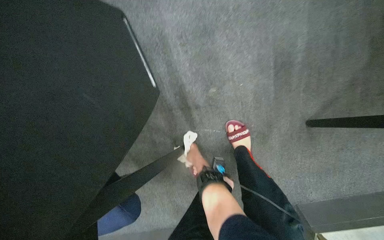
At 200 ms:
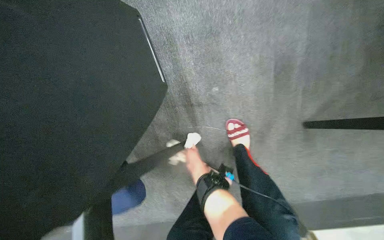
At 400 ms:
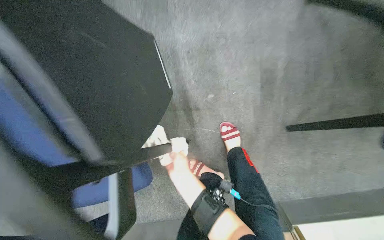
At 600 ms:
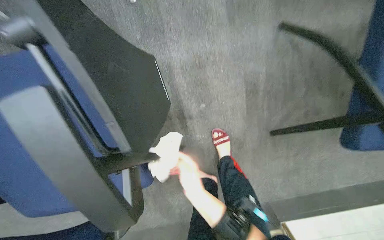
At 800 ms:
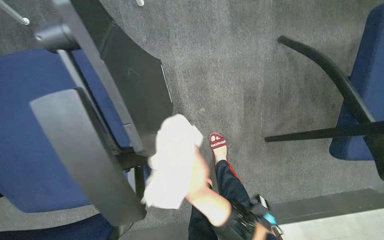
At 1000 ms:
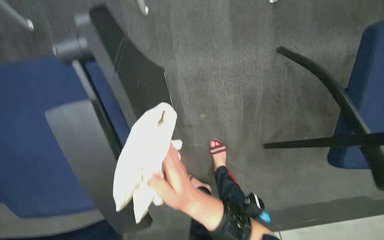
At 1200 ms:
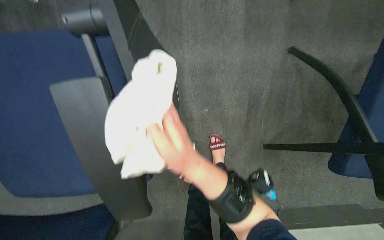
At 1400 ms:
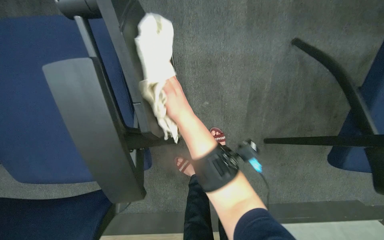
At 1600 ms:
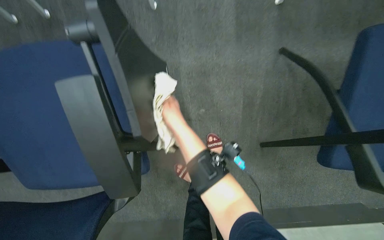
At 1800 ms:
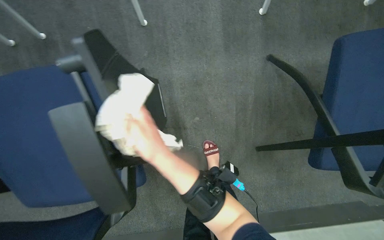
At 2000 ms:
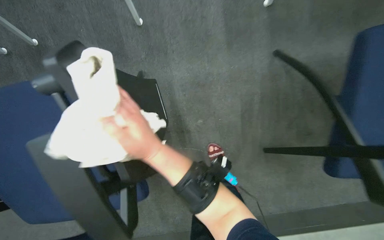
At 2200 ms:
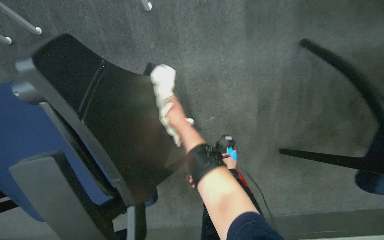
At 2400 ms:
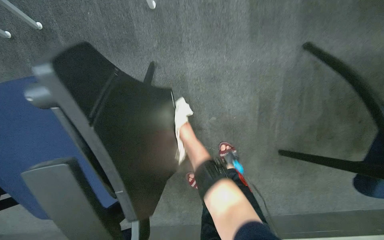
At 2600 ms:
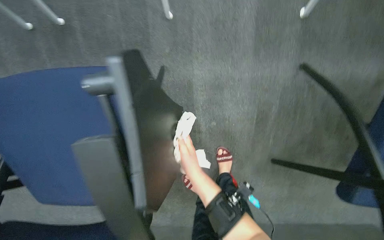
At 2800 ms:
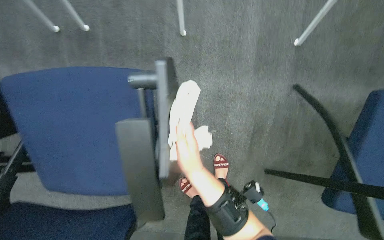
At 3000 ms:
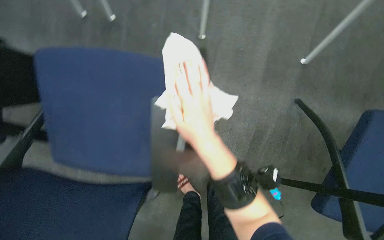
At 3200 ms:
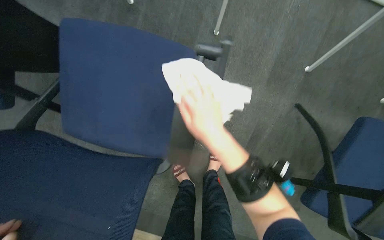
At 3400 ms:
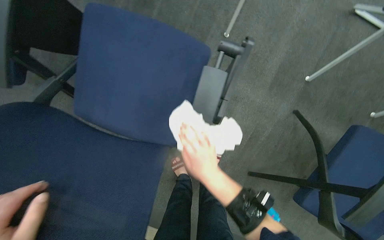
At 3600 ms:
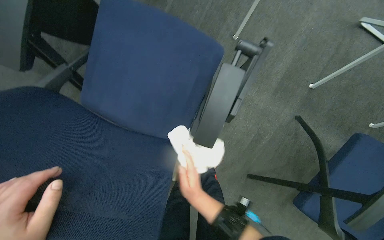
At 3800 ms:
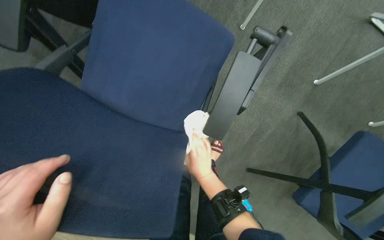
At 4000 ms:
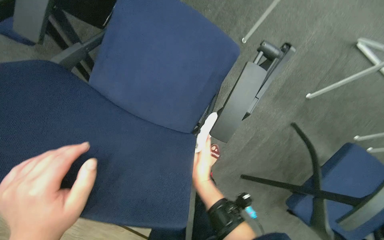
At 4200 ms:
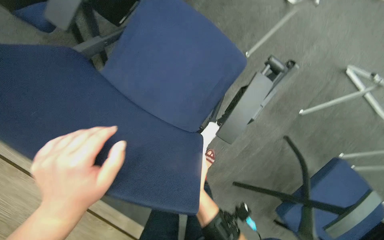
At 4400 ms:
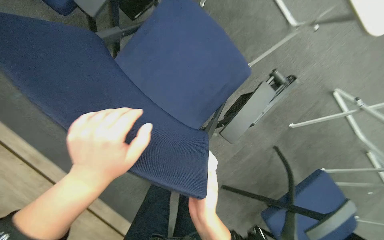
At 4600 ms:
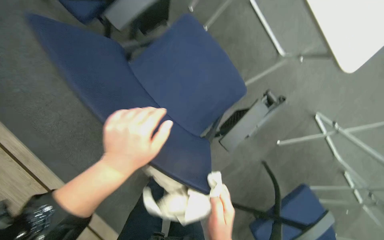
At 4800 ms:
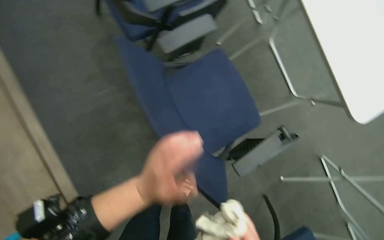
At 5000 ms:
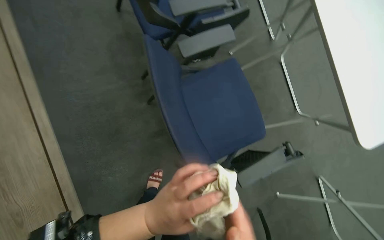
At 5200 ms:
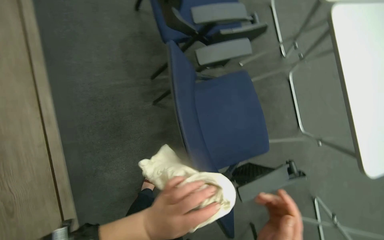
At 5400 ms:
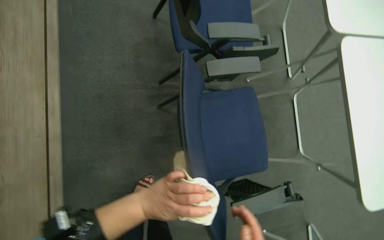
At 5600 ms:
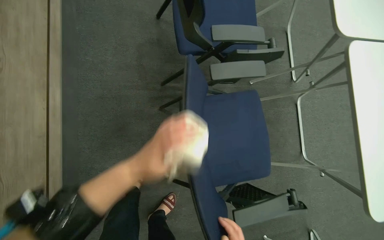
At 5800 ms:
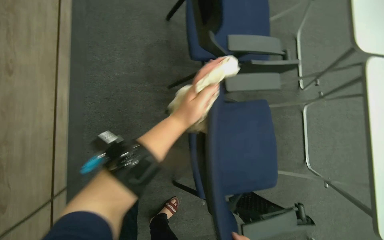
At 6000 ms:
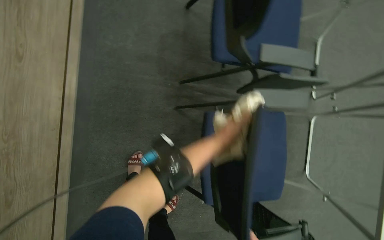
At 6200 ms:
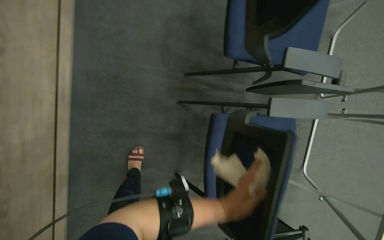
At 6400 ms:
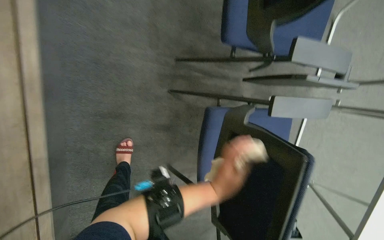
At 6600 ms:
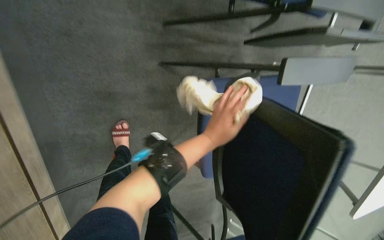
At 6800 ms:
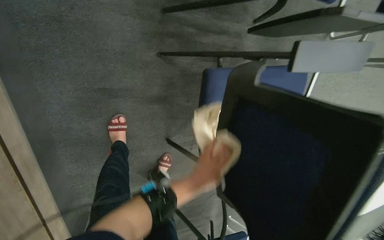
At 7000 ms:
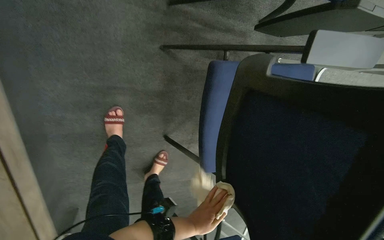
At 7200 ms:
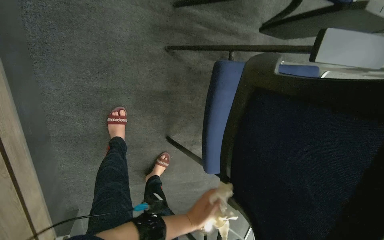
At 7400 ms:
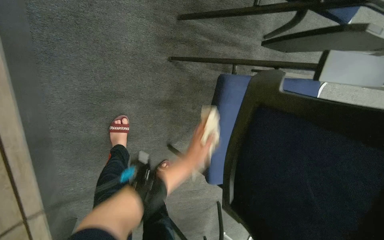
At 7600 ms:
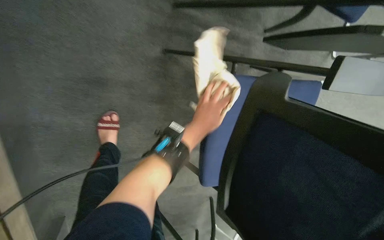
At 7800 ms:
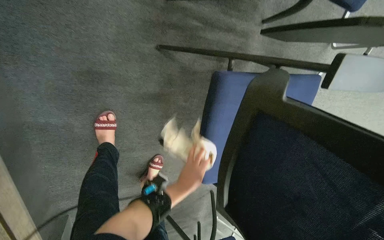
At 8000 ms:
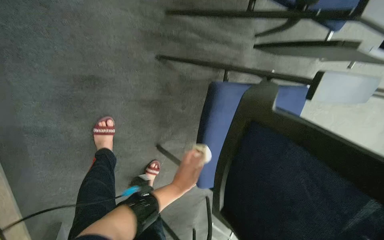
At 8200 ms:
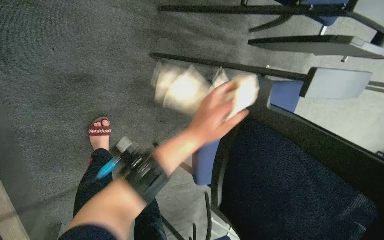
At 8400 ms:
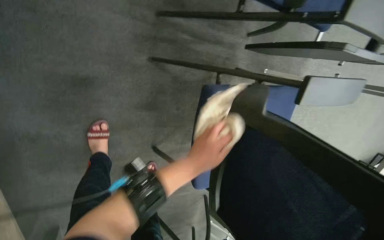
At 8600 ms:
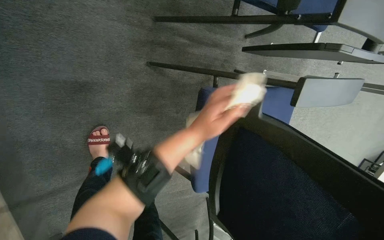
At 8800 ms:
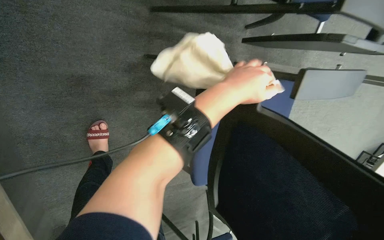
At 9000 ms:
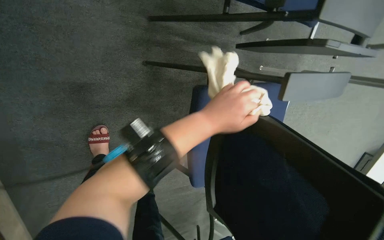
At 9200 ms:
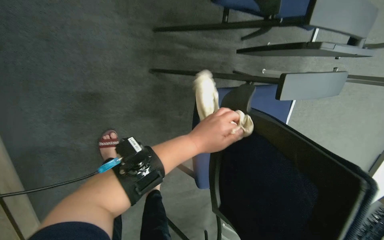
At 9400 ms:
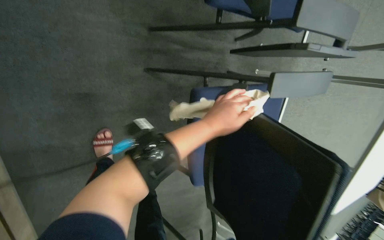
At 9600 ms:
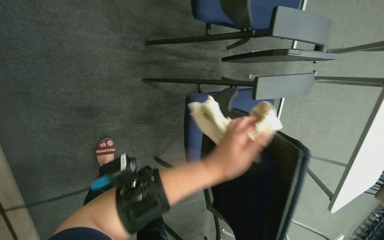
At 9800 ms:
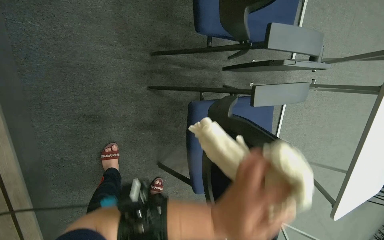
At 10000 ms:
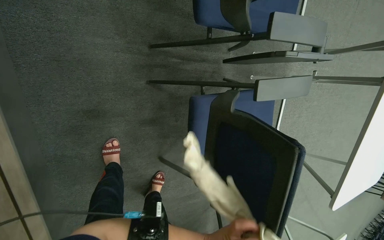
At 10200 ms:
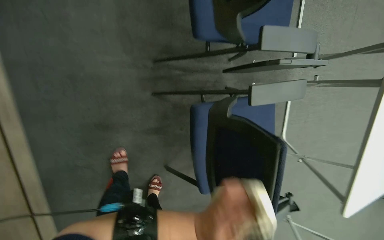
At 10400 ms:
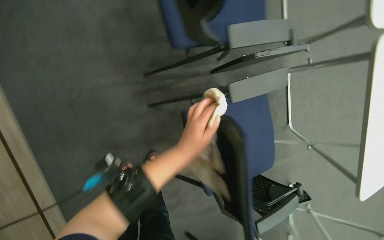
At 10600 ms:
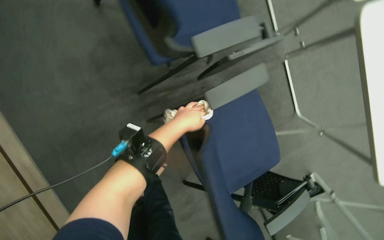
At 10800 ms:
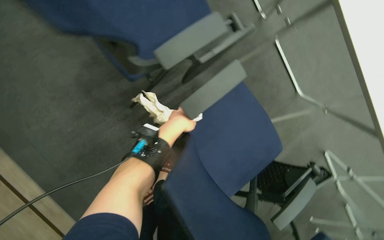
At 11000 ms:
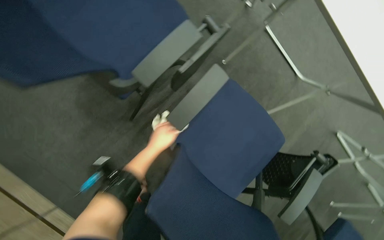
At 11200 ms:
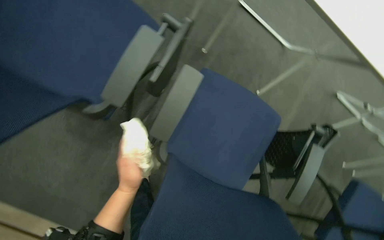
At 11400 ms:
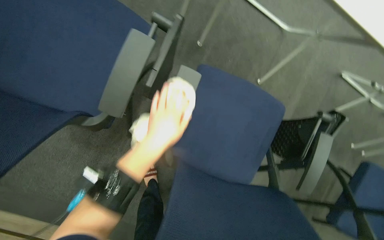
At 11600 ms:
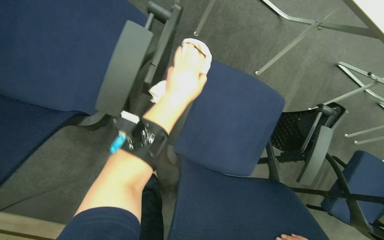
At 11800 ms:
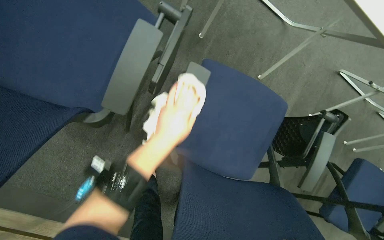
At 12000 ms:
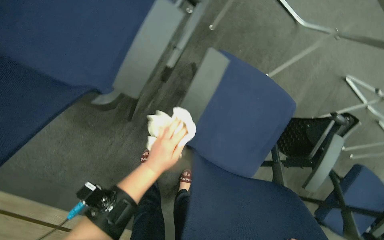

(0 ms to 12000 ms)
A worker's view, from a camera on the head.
Job: wiping surfaces.
The whole recording: Wiping conference room tables and chairs. The worker wipes down tables and chairs in the conference room, periodically rinsing the cloth.
0 ms - 1600 ms: The right hand is displaced up the picture by roughly 15 cm, and goes nearer to the camera and returns, approximately 40 cm each way.
1600 ms - 3000 ms: The right hand goes nearer and farther, some 20 cm each way, reversing 2 times.
3000 ms - 4400 ms: The camera is carried about 40 cm. The view pans to the right by some 15 degrees. The scene turns some 35 degrees clockwise in the picture.
4400 ms - 6000 ms: The wearer looks roughly 15 degrees further upward. The scene rotates clockwise by about 45 degrees.
6000 ms - 7600 ms: The wearer looks some 20 degrees further downward. The left hand swings up and down the picture, roughly 35 cm each way, with 3 reversals.
7600 ms - 9000 ms: The left hand travels nearer to the camera by approximately 15 cm, and reaches some 20 cm down the picture, then returns.
9000 ms - 10400 ms: The left hand moves about 30 cm down the picture and comes back.
10400 ms - 12000 ms: The view tips downward by approximately 10 degrees. The scene rotates counterclockwise by roughly 45 degrees.

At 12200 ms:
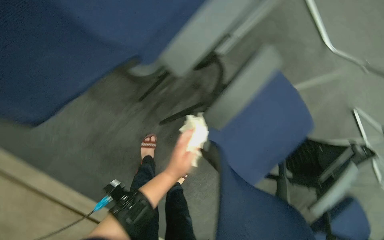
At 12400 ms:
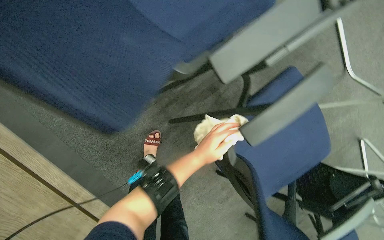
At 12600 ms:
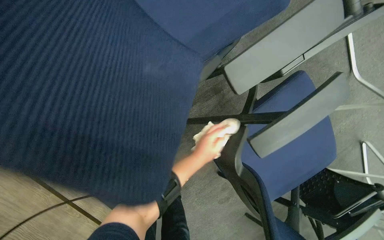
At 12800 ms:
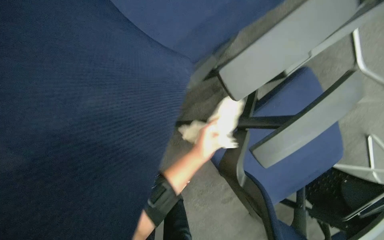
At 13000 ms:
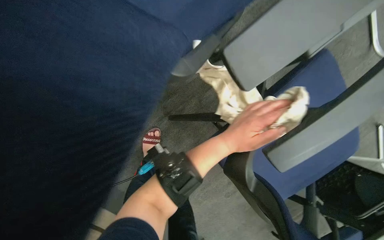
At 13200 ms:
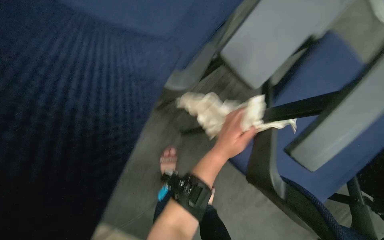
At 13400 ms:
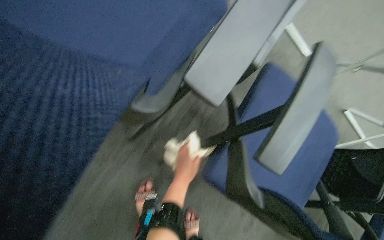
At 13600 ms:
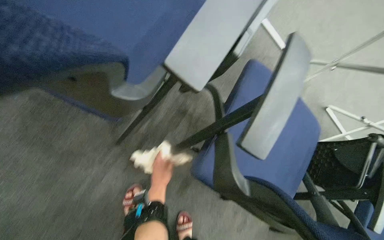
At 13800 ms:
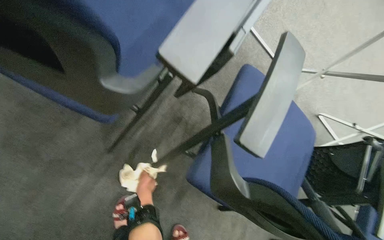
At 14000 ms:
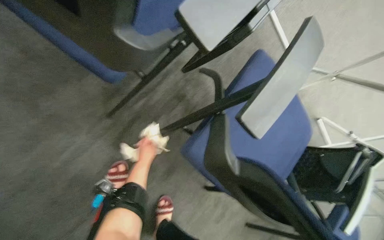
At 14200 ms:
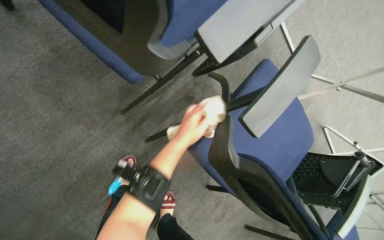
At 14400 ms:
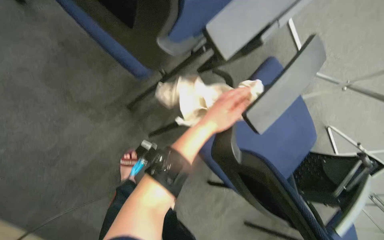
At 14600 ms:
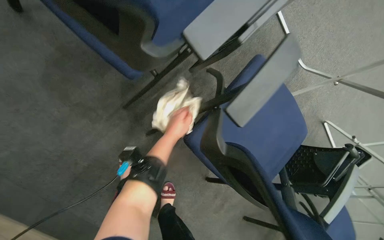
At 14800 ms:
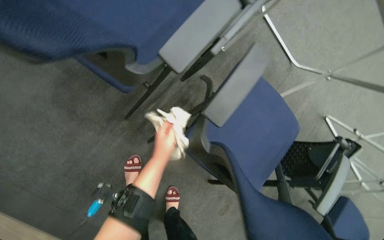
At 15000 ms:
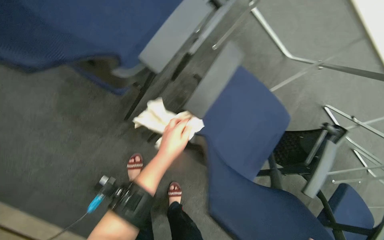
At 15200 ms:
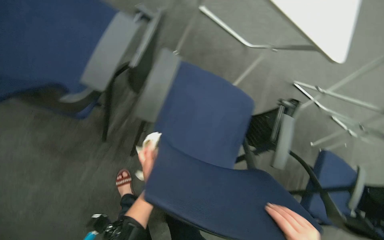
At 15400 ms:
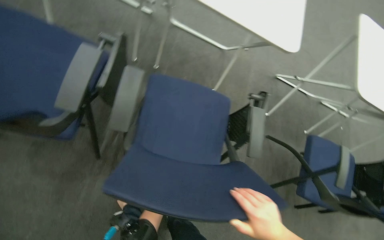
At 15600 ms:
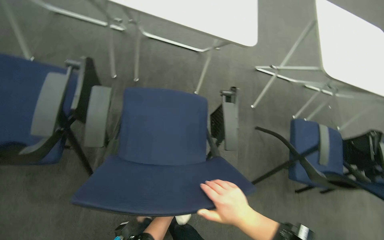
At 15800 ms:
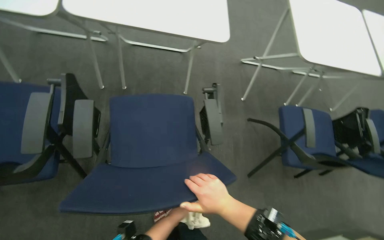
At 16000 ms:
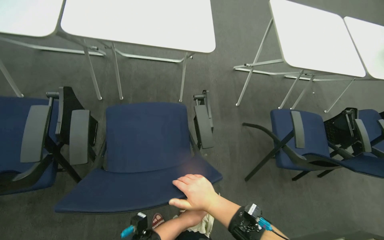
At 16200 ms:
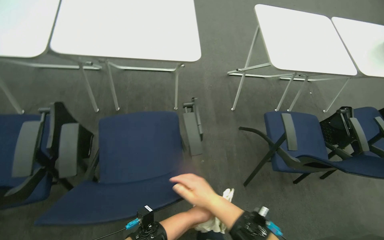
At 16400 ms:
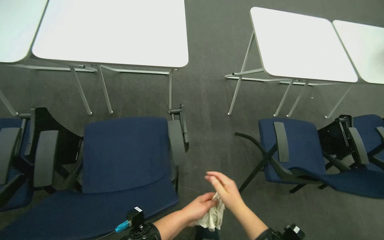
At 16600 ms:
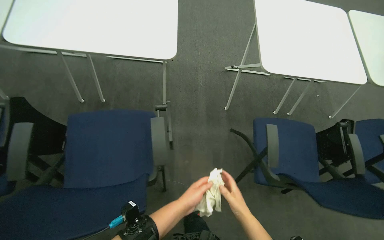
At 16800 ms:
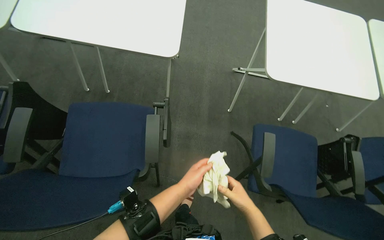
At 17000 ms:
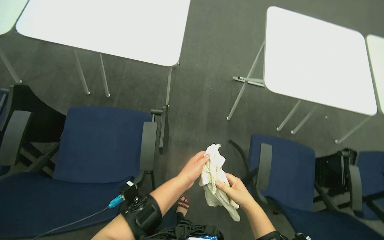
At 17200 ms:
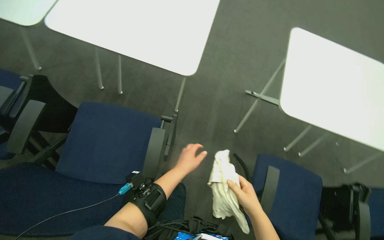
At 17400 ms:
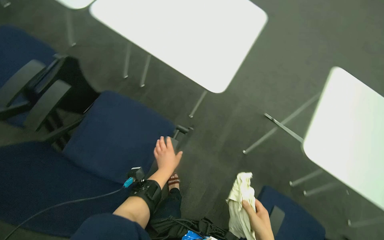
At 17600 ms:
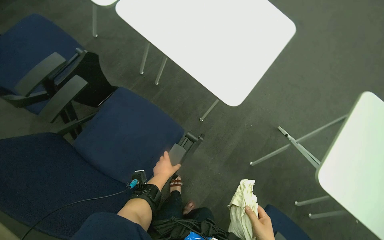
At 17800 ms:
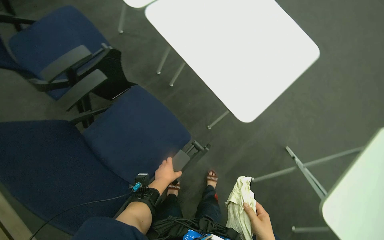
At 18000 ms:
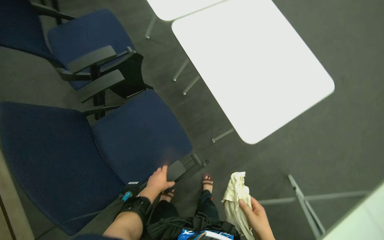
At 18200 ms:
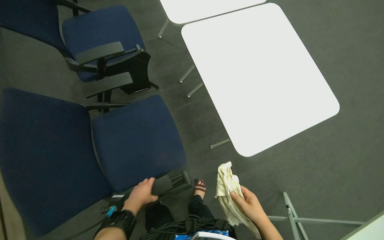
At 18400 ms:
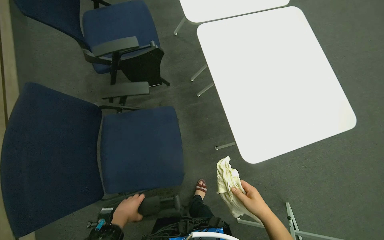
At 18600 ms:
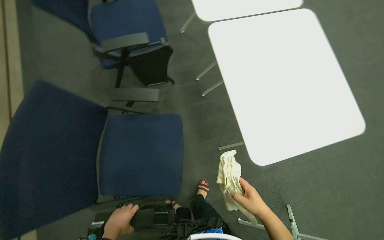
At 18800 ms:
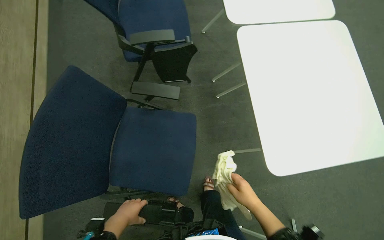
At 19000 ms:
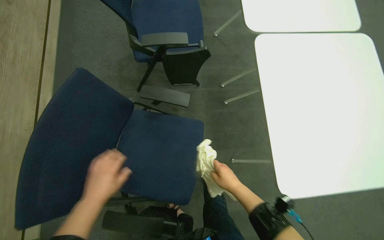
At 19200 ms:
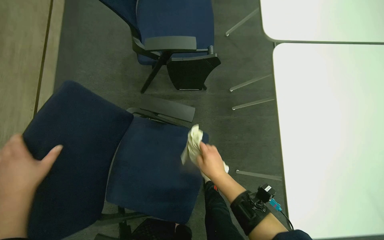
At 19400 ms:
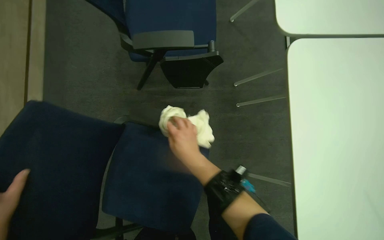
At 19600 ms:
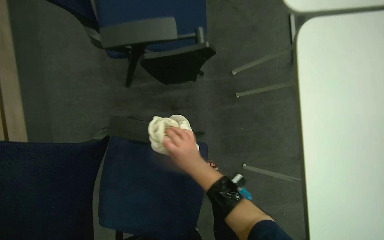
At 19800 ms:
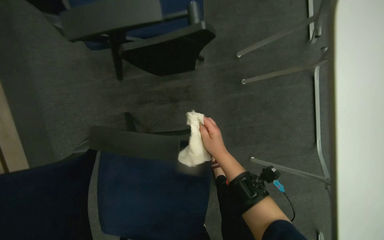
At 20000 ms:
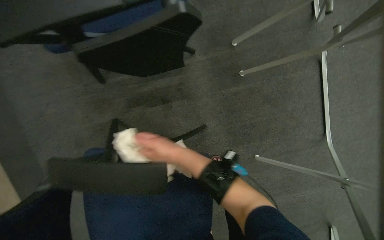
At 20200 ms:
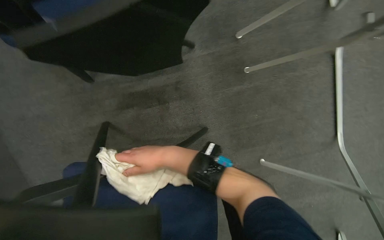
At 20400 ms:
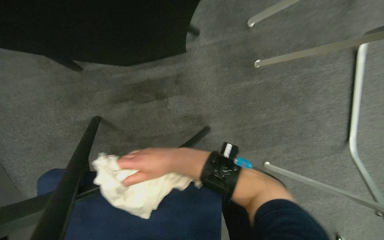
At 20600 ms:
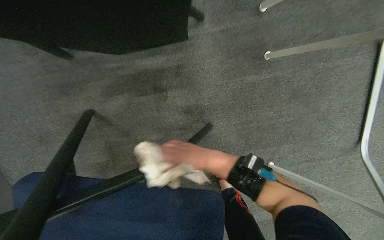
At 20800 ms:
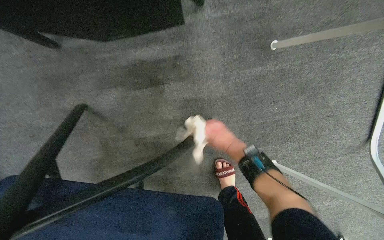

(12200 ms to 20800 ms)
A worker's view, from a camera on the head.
Job: wiping surfaces.
The whole recording: Wiping conference room tables and chairs. The worker wipes down tables and chairs in the conference room, periodically rinsing the cloth.
12200 ms - 13600 ms: The view tilts roughly 20 degrees upward.
13600 ms - 15000 ms: The left hand travels nearer to the camera by roughly 20 cm.
15000 ms - 16600 ms: The camera travels approximately 70 cm. Everything in view rotates some 40 degrees counterclockwise.
16600 ms - 18000 ms: The head rotates approximately 60 degrees to the left.
18000 ms - 19400 ms: The wearer's head swings about 30 degrees to the left.
19400 ms - 20800 ms: The head travels approximately 60 cm. The view tilts about 25 degrees downward.
